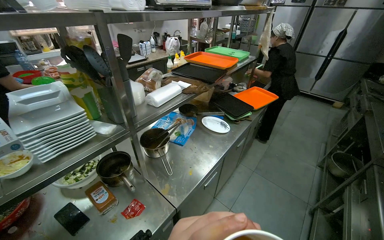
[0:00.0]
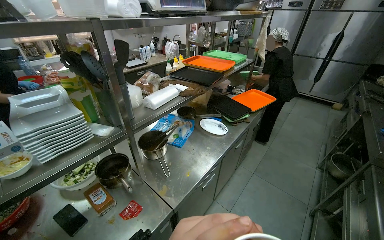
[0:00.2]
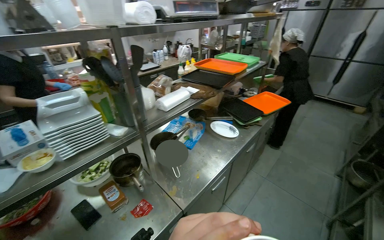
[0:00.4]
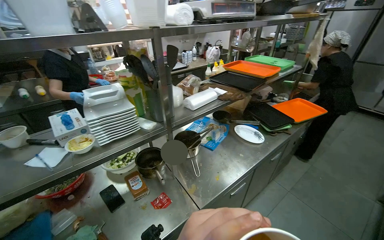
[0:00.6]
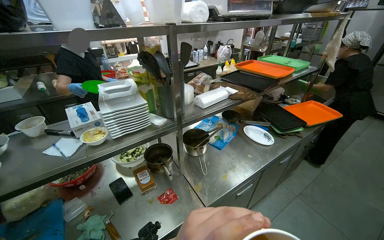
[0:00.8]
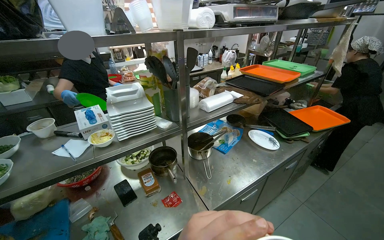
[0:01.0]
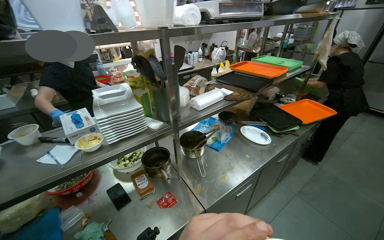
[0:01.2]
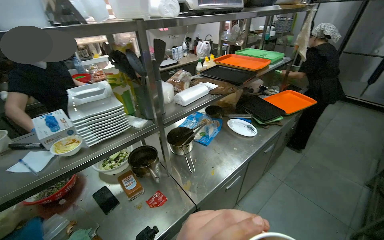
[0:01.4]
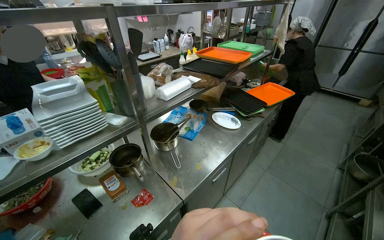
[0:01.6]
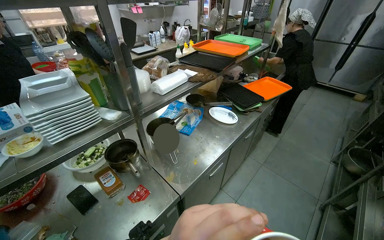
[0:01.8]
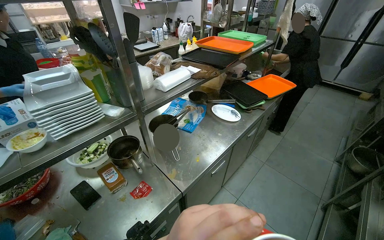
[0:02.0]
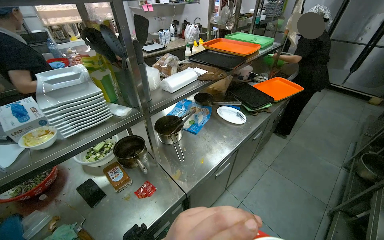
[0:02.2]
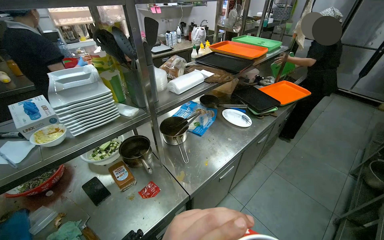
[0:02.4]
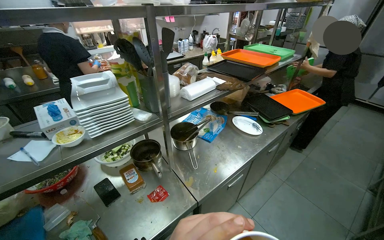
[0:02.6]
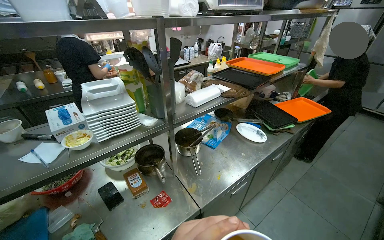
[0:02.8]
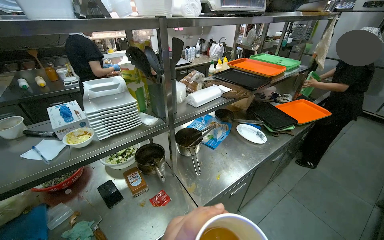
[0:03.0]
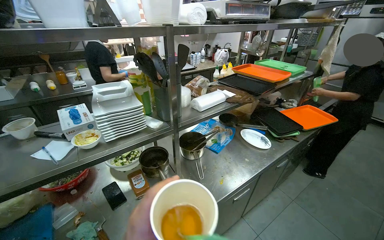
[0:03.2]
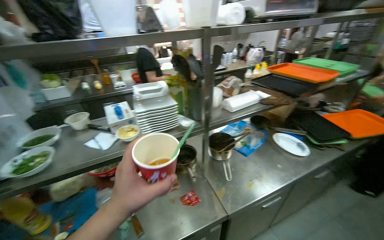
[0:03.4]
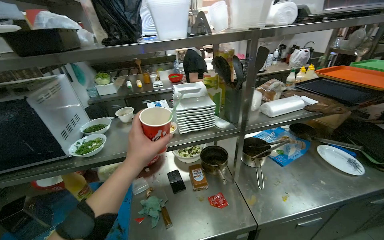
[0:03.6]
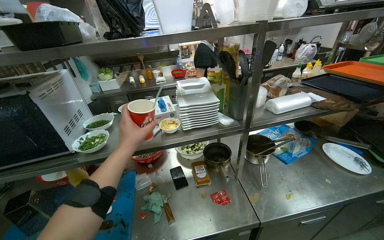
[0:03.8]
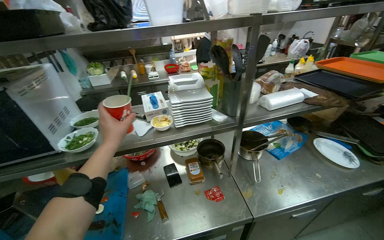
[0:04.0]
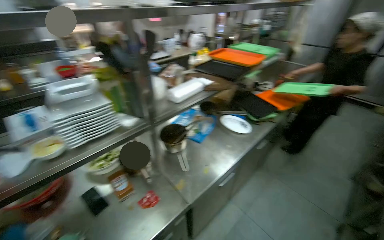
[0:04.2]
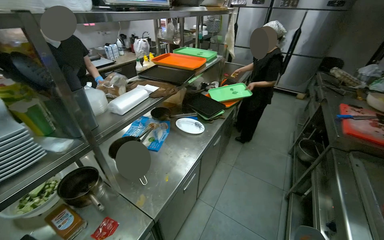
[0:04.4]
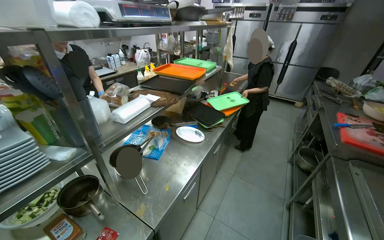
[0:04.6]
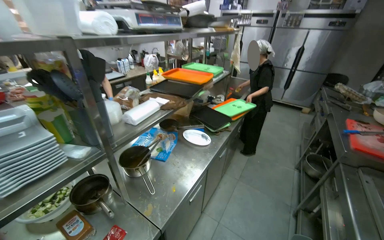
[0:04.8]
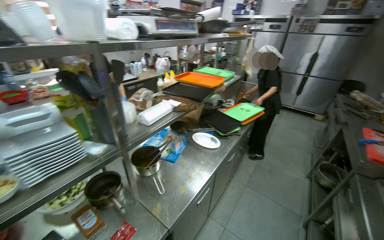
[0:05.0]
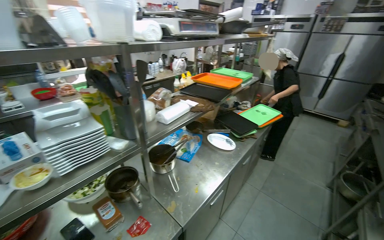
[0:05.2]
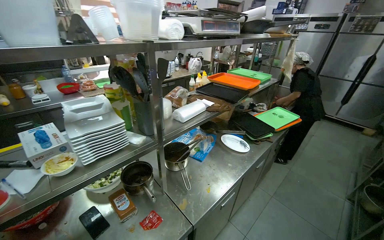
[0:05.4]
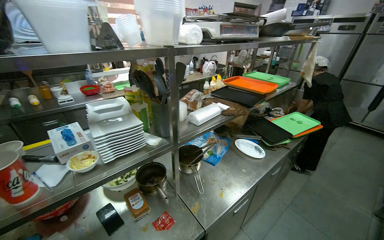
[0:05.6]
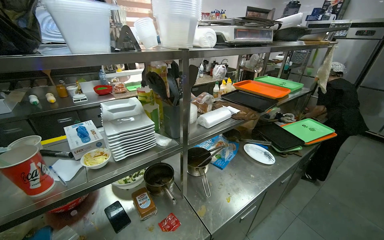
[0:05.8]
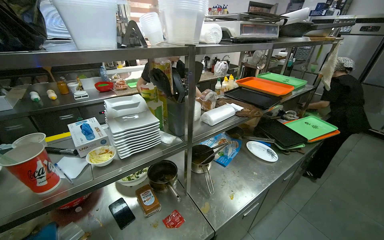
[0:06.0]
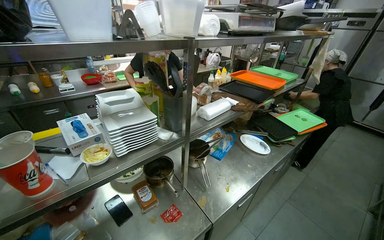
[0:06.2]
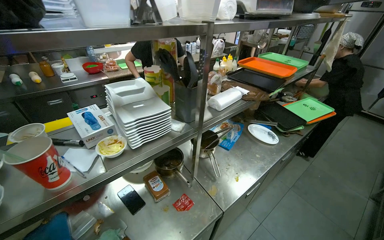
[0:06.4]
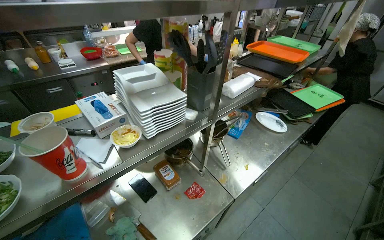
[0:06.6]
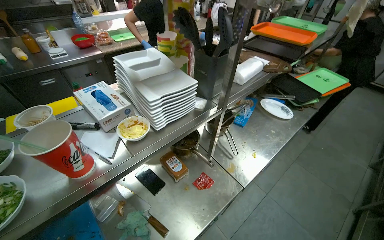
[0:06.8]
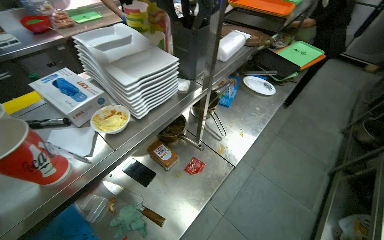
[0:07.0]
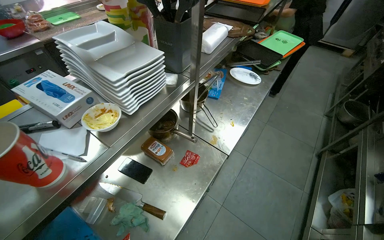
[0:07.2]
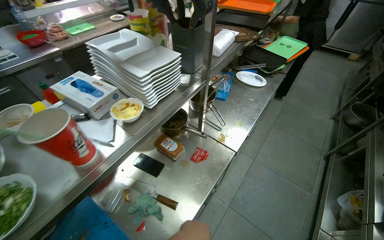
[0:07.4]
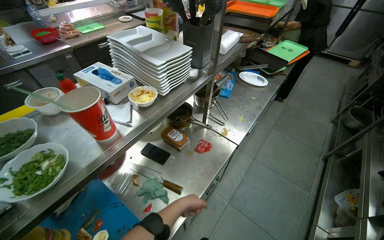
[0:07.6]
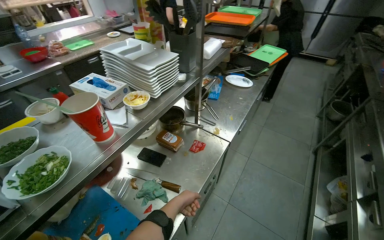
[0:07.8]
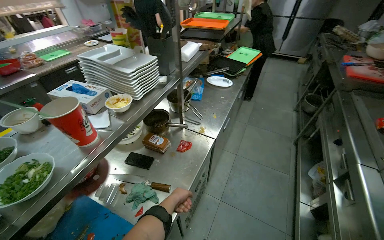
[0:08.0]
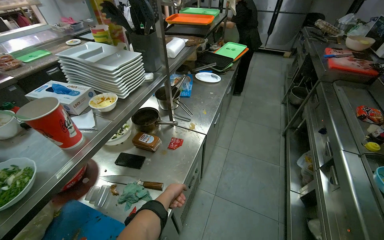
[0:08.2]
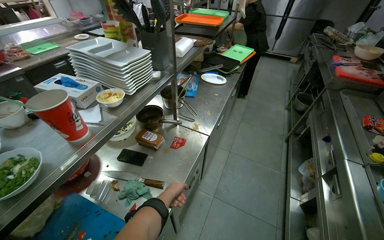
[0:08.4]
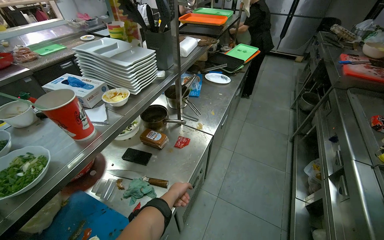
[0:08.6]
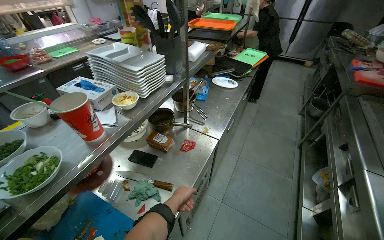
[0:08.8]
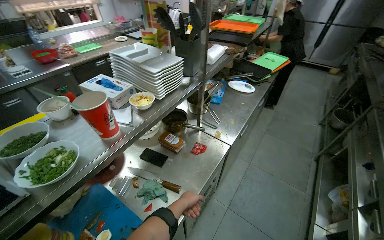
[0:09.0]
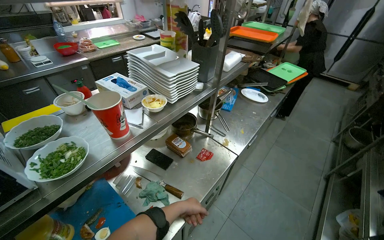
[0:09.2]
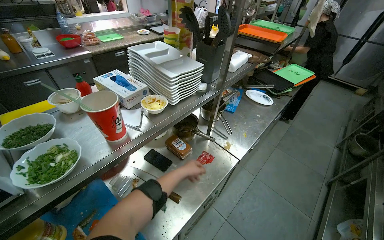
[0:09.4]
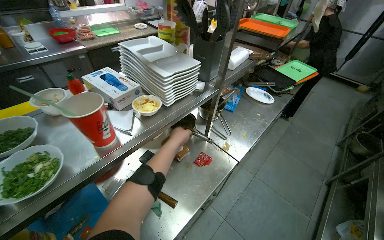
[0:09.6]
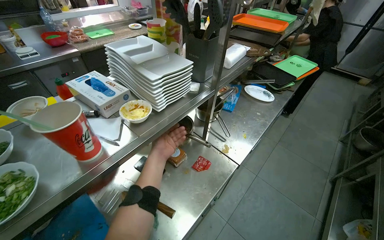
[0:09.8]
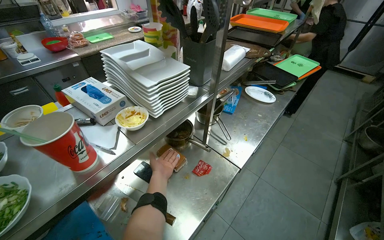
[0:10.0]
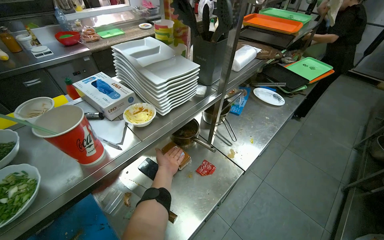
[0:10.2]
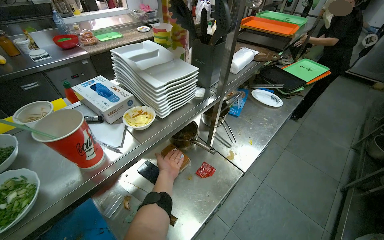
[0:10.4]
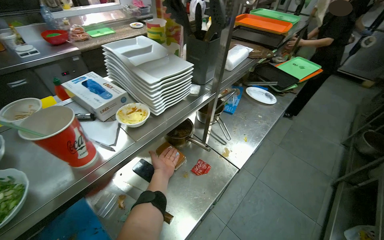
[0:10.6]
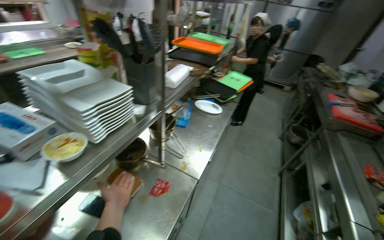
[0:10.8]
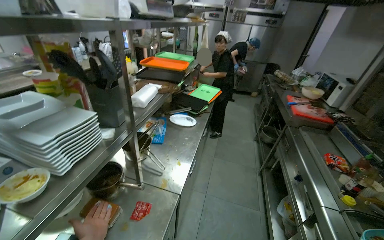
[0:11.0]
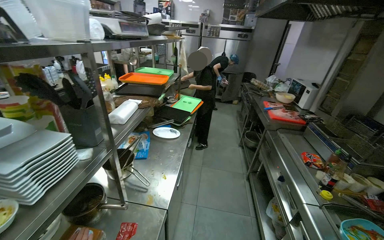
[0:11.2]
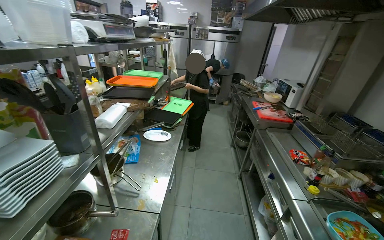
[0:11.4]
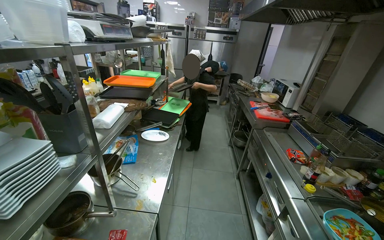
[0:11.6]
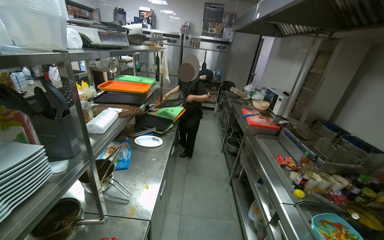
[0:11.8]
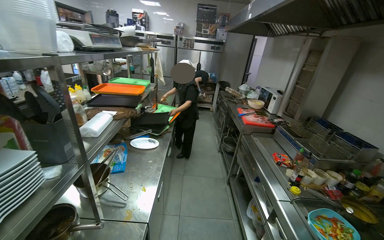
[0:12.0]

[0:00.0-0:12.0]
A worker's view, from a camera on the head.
Job: cooking food.
The whole recording: Pressing tortilla onto mixture in pan. The worker places a tortilla on top of the cooked mixture in the pan and presses it down with a spatula.
0:03.0 to 0:04.4: The wearer looks roughly 25 degrees further to the right.
0:04.4 to 0:06.0: The head rotates about 25 degrees to the left.
0:06.0 to 0:07.6: The wearer's head swings approximately 15 degrees to the right. The view tips downward by approximately 20 degrees.
0:09.0 to 0:10.4: The left hand goes approximately 20 cm up the picture.
0:10.4 to 0:12.0: The head turns to the right by approximately 45 degrees. The view tips upward by about 15 degrees.

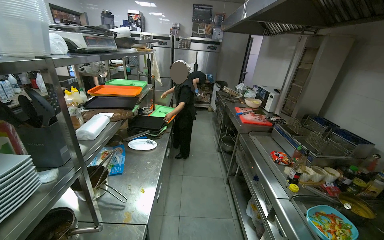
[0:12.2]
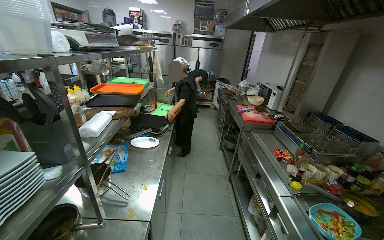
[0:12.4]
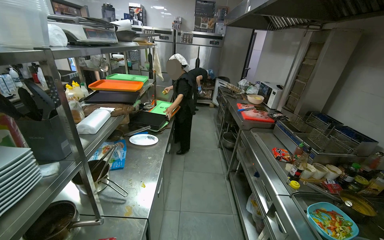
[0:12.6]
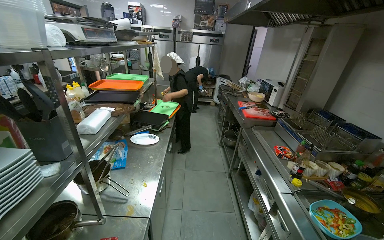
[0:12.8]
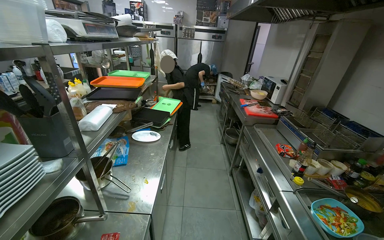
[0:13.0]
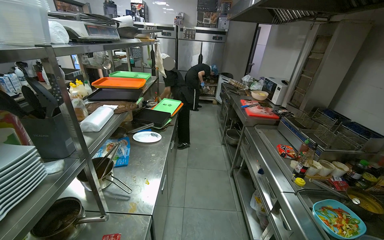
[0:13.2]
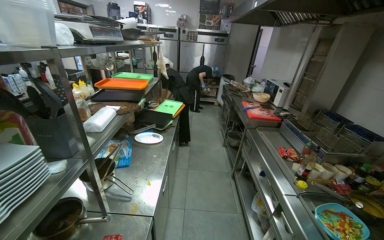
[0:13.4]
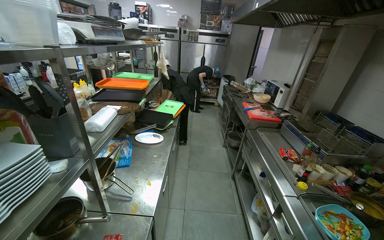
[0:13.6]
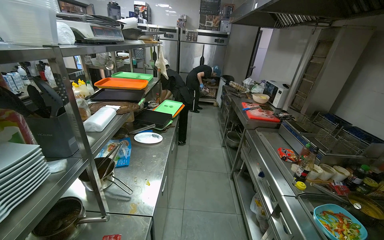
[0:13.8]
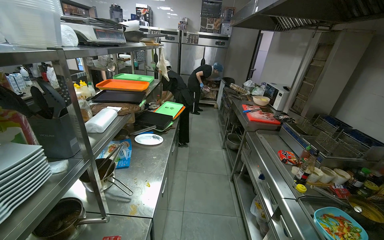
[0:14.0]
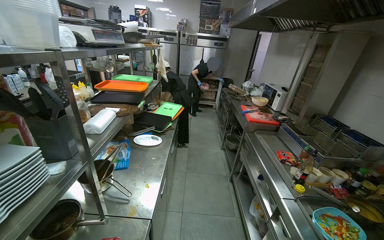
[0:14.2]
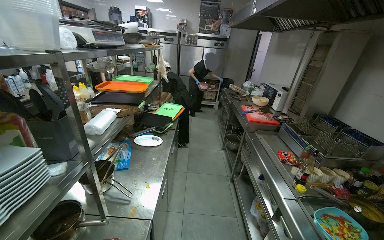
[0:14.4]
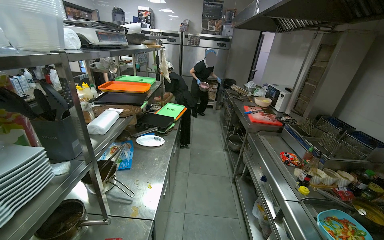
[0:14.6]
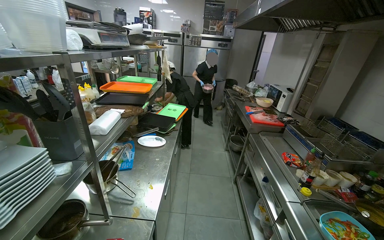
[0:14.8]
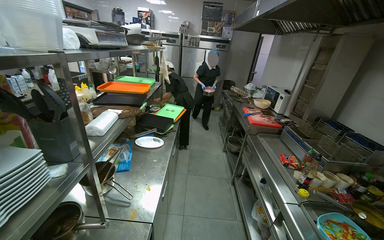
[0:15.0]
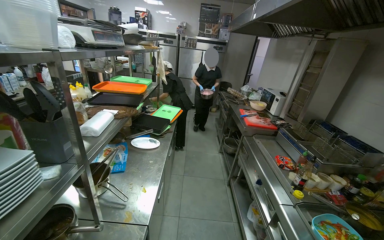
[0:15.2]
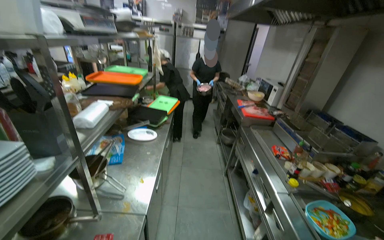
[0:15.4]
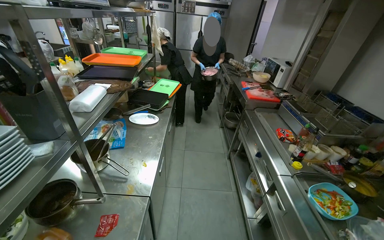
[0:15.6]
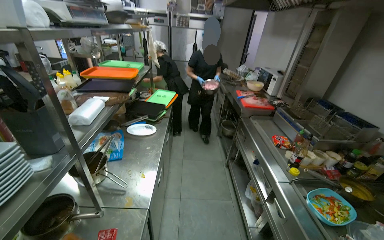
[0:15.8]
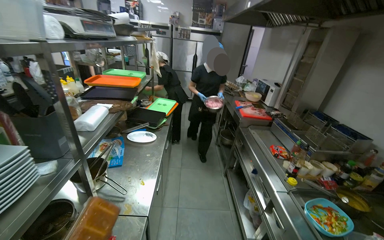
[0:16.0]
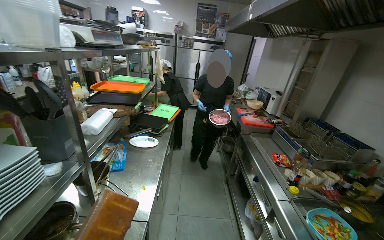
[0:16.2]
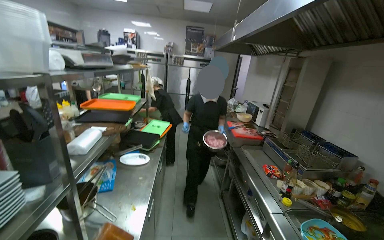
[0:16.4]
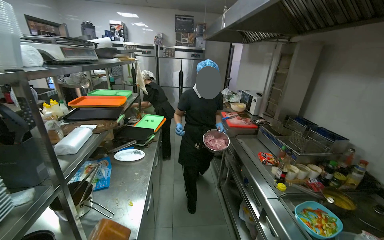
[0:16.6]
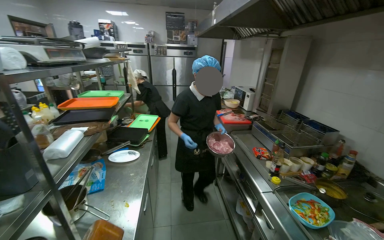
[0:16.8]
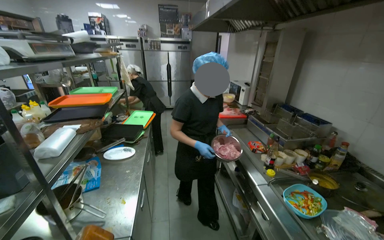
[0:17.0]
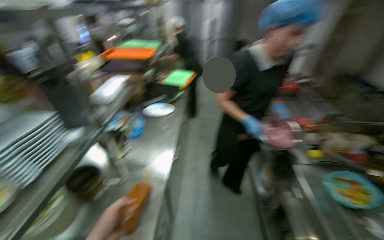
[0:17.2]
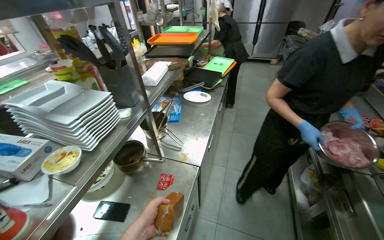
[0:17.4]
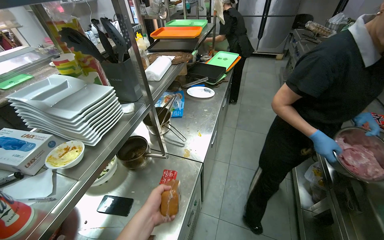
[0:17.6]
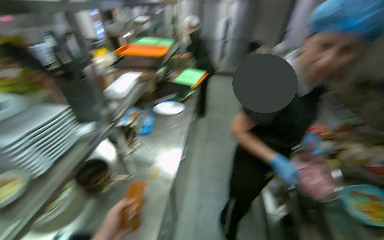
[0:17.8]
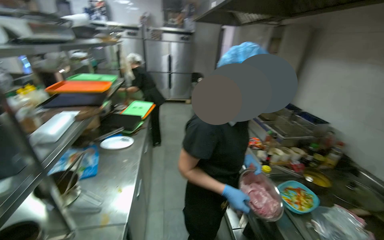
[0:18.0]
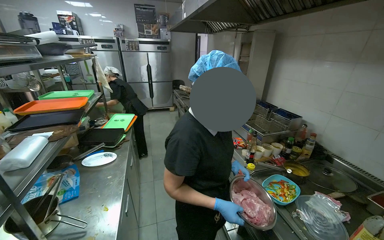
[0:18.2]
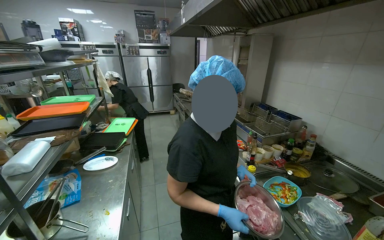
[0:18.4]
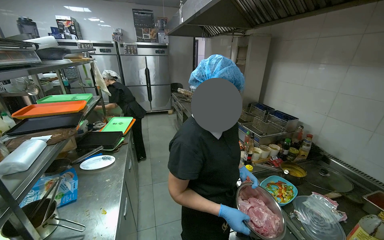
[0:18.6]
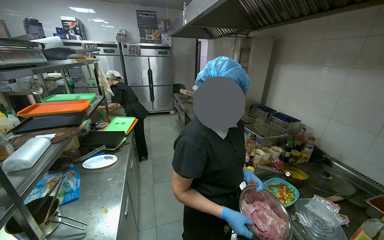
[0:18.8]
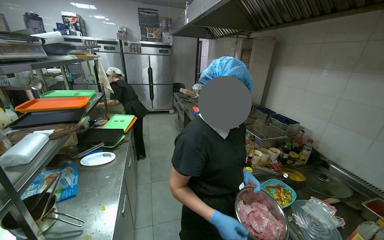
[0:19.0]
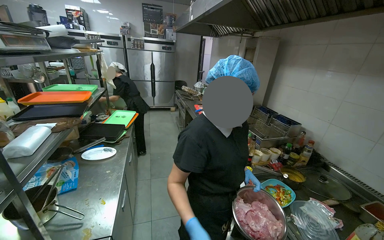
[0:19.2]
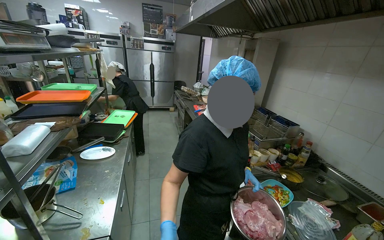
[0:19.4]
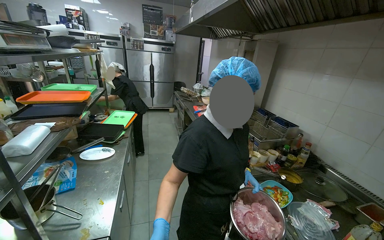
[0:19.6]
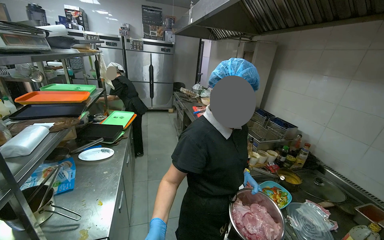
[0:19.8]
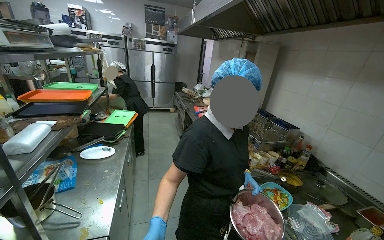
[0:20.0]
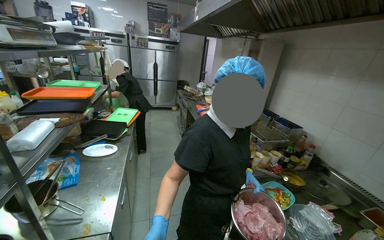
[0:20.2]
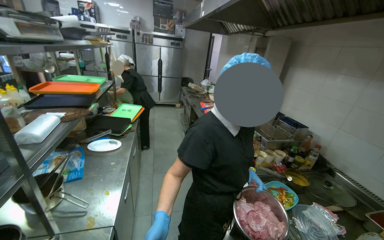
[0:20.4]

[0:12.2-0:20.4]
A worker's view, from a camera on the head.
Job: cooking food.
The whole recording: Pressing tortilla onto mixture in pan. The worker places a tortilla on top of the cooked mixture in the pan and presses it down with a spatula.
0:17.2 to 0:18.8: The head turns to the right by roughly 20 degrees. The wearer looks about 15 degrees further upward.
